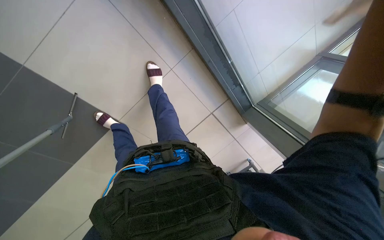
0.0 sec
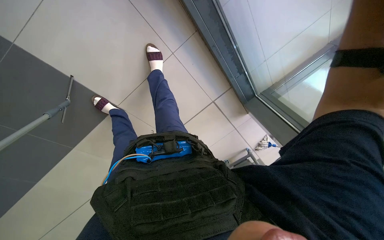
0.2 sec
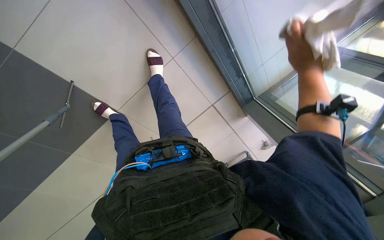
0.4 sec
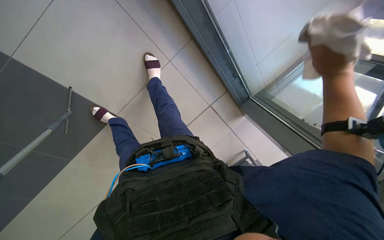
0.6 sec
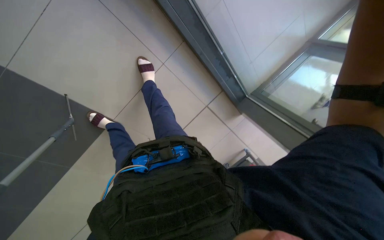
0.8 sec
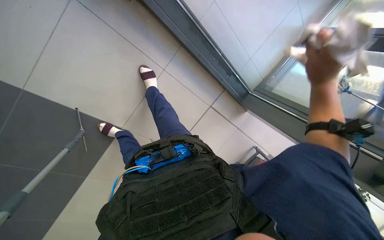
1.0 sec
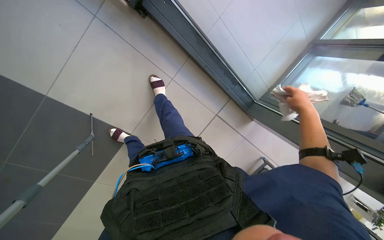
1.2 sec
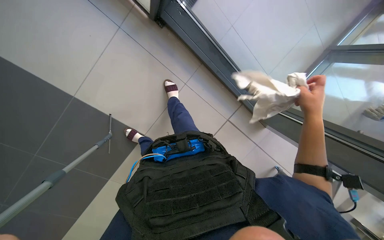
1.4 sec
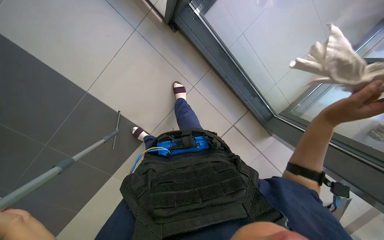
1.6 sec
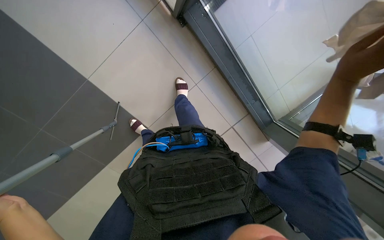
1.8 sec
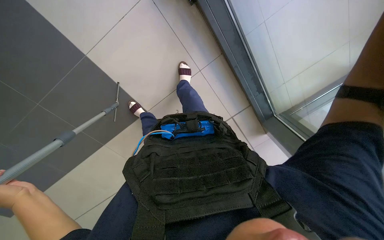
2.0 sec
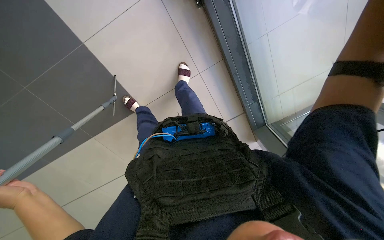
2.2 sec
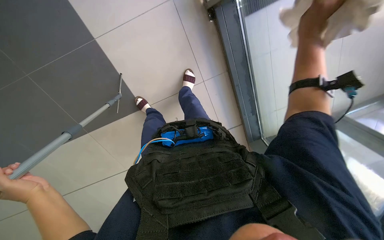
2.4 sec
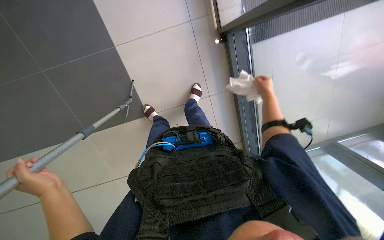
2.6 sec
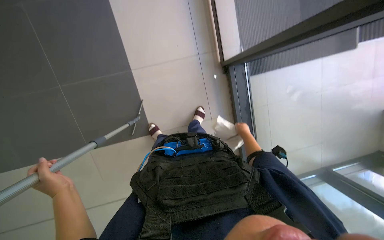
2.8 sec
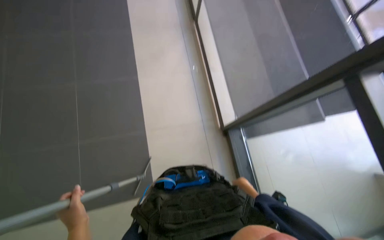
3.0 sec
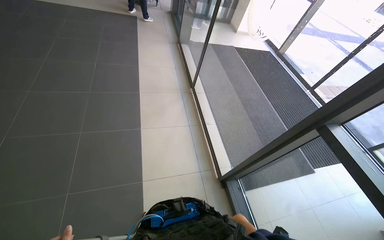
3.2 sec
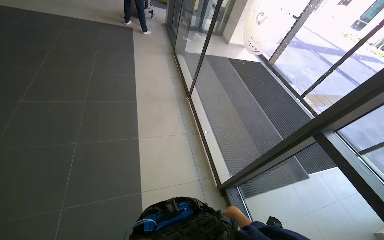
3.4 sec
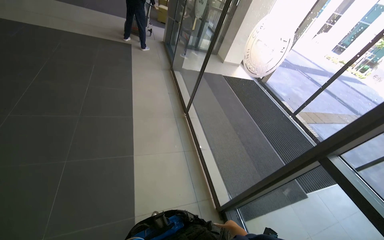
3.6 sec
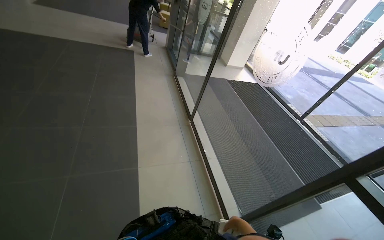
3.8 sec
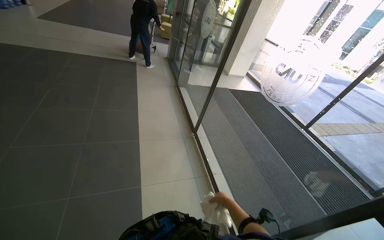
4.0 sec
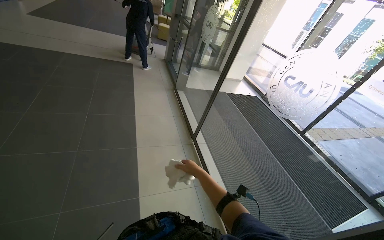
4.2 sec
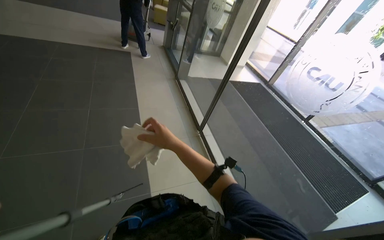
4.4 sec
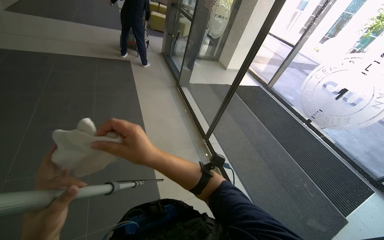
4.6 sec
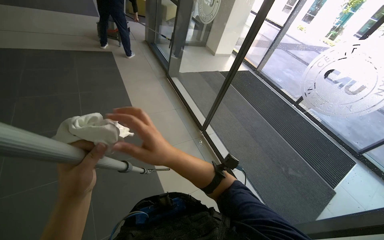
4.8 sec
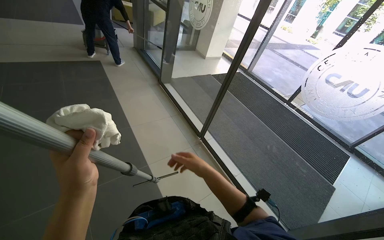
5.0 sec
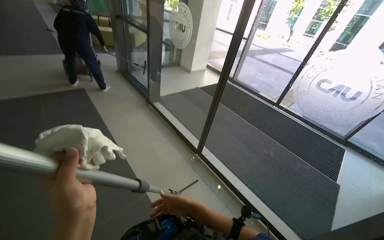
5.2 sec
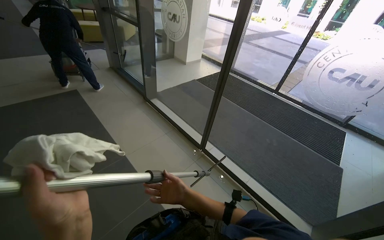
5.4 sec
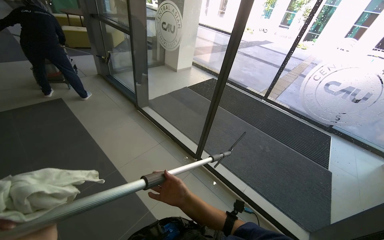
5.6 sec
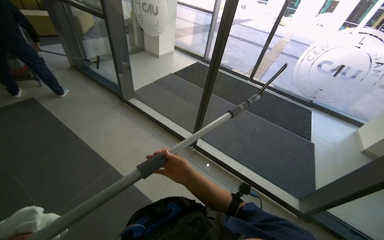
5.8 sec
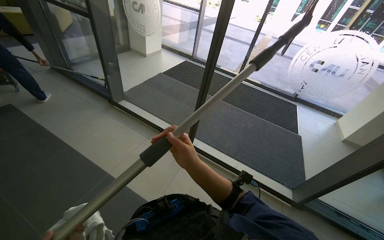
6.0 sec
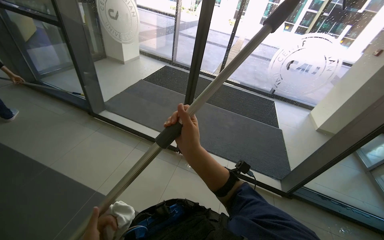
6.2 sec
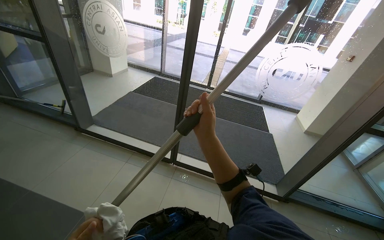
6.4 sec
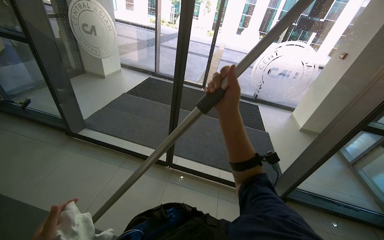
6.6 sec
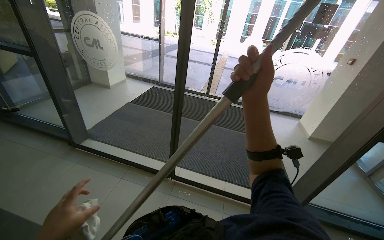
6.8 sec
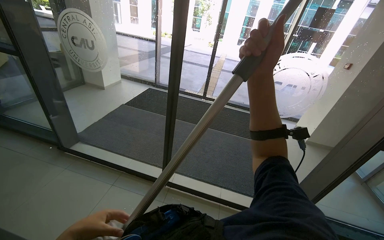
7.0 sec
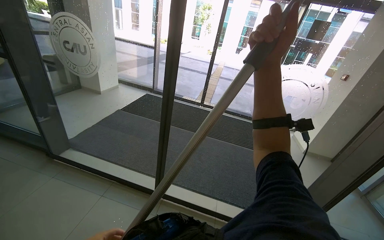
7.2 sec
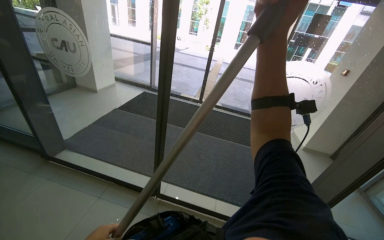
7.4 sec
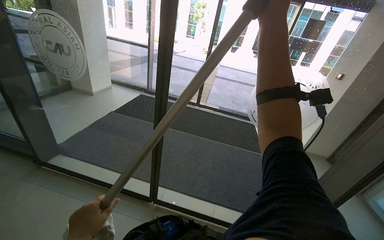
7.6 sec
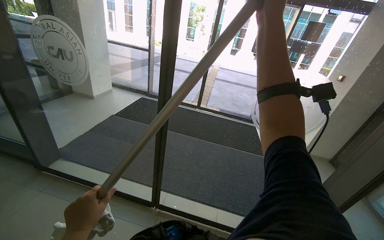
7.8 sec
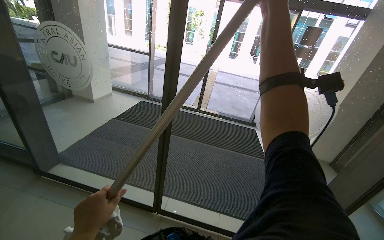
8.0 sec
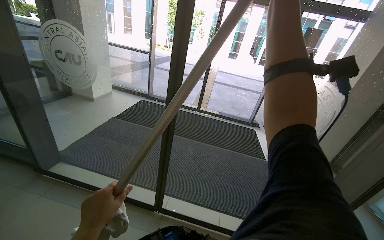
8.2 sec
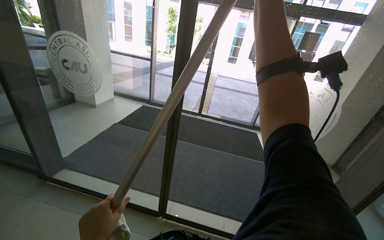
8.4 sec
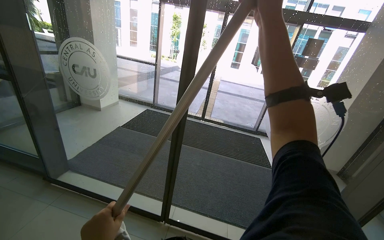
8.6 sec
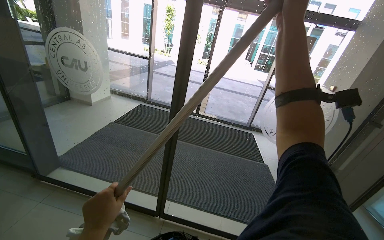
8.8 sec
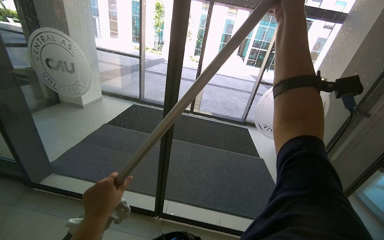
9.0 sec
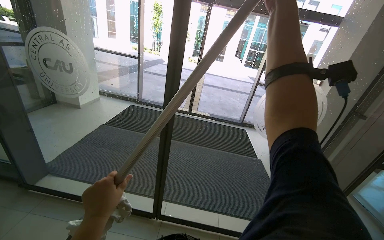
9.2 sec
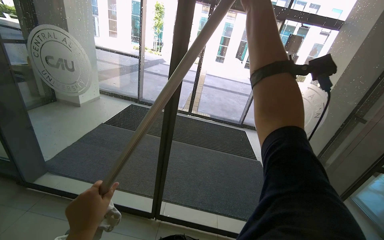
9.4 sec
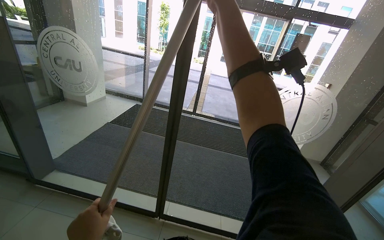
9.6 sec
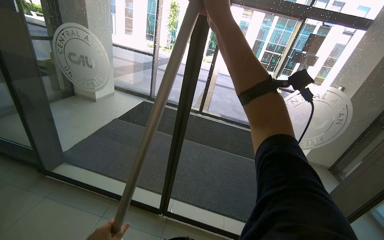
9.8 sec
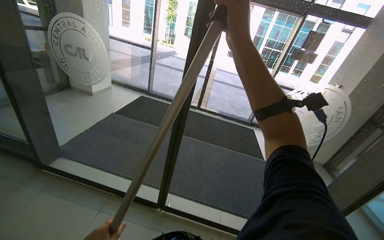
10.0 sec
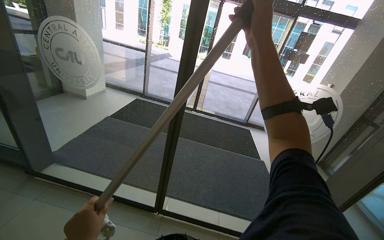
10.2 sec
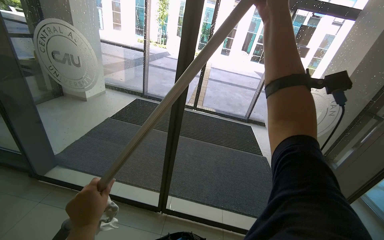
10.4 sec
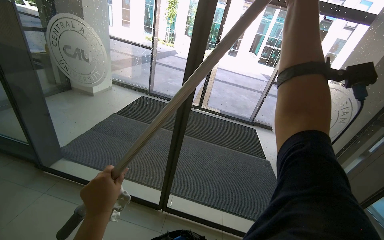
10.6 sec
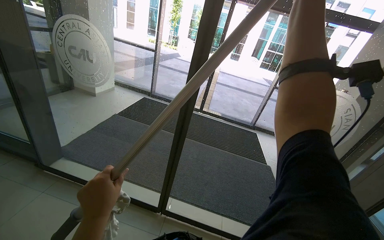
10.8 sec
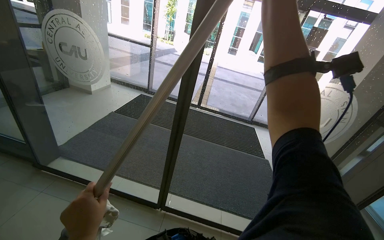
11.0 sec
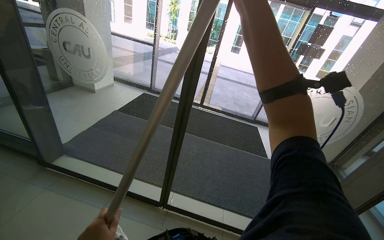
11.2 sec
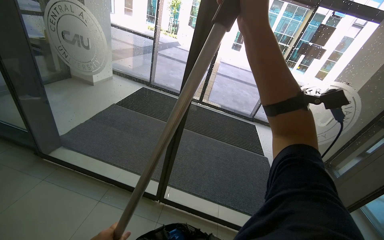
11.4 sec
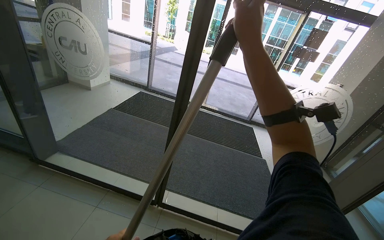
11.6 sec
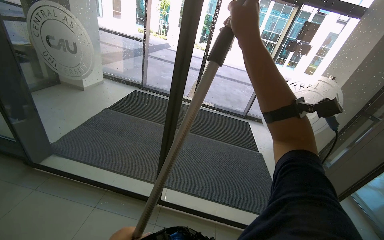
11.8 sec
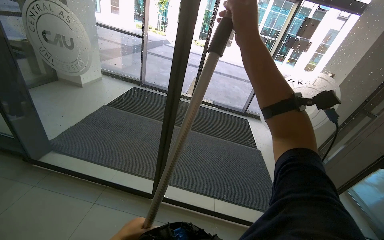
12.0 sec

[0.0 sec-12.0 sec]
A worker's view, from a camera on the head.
Job: cleaning windows.
The whole recording: Cleaning glass panels. The worker cleans the glass panels with a long pole tool and then wipes them with a cloth.
1.6 sec to 3.0 sec: The wearer looks some 10 degrees further upward. The scene rotates clockwise by approximately 35 degrees.
3.0 sec to 4.4 sec: The camera travels approximately 60 cm. The wearer looks about 25 degrees further upward.
4.4 sec to 6.0 sec: The head travels some 70 cm. The wearer looks roughly 40 degrees further to the right.
6.0 sec to 7.6 sec: The right hand moves up the picture and to the right, roughly 60 cm.

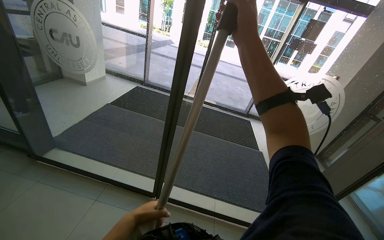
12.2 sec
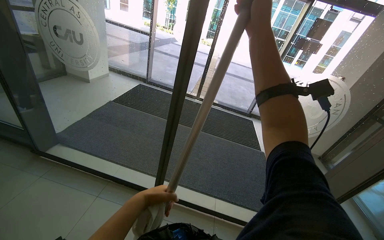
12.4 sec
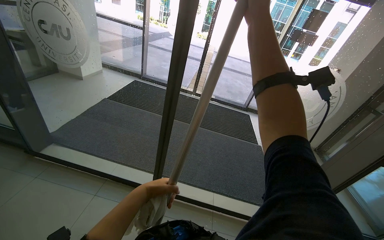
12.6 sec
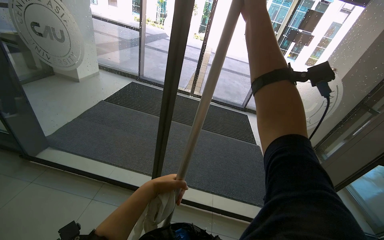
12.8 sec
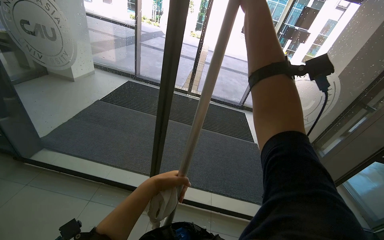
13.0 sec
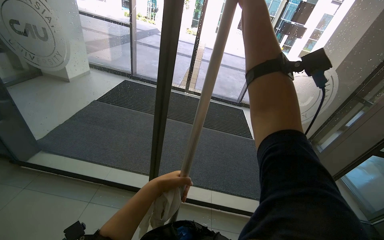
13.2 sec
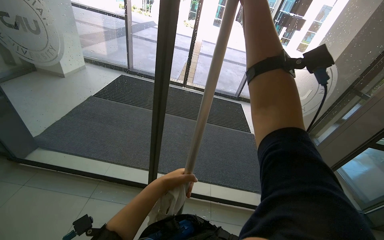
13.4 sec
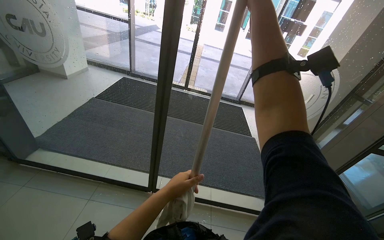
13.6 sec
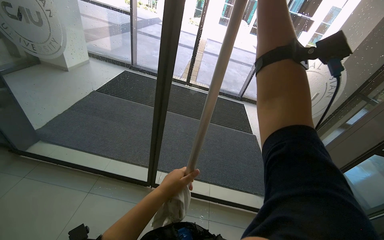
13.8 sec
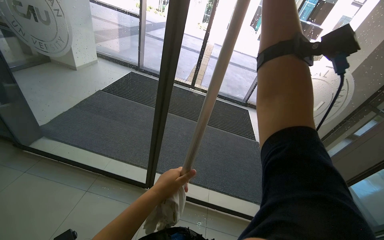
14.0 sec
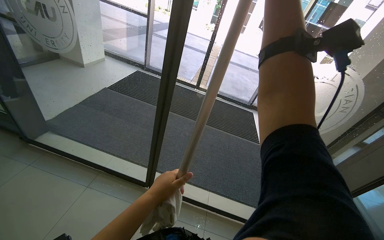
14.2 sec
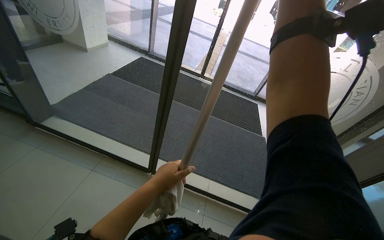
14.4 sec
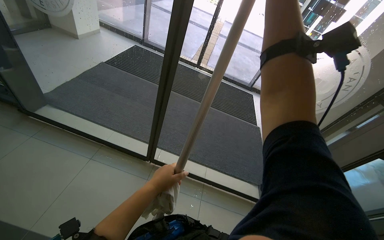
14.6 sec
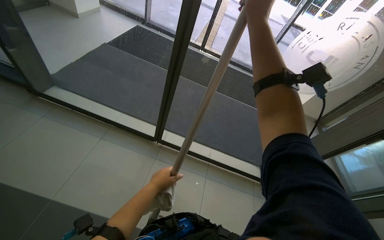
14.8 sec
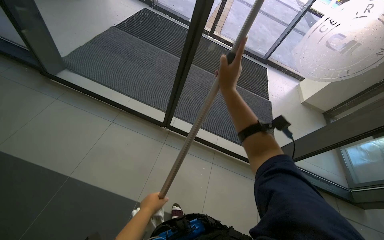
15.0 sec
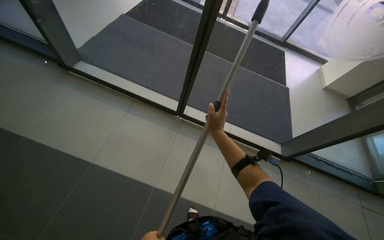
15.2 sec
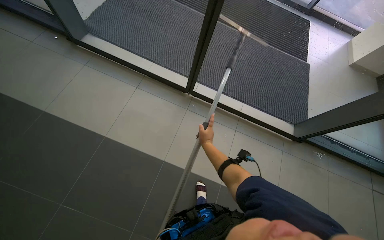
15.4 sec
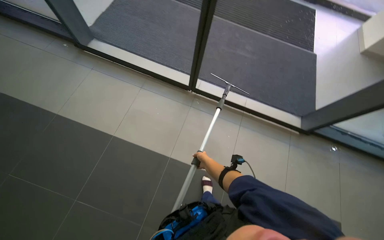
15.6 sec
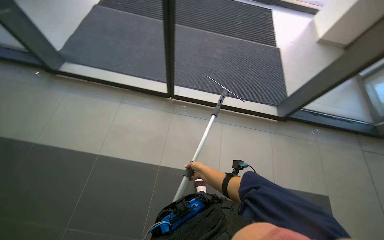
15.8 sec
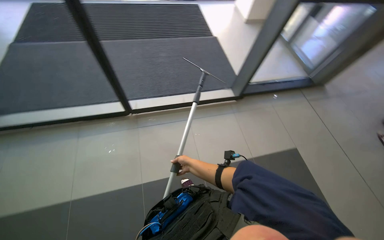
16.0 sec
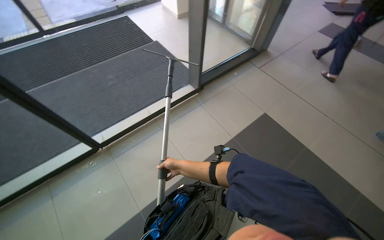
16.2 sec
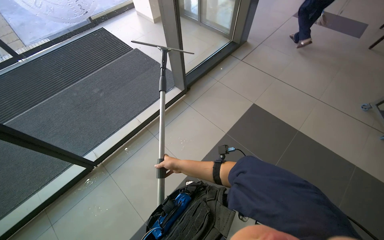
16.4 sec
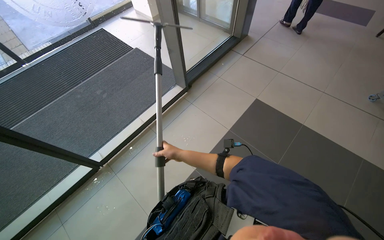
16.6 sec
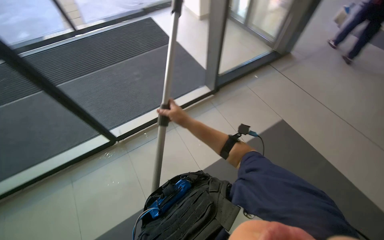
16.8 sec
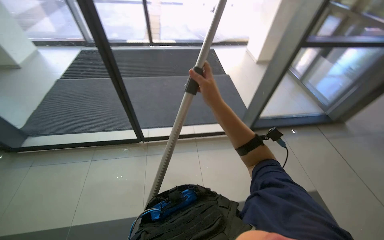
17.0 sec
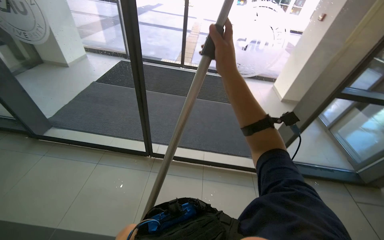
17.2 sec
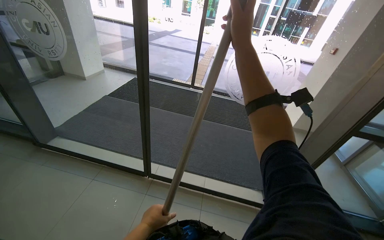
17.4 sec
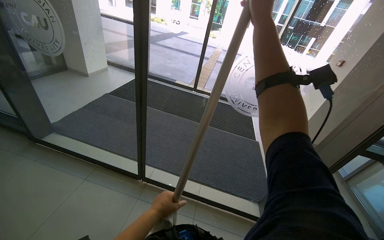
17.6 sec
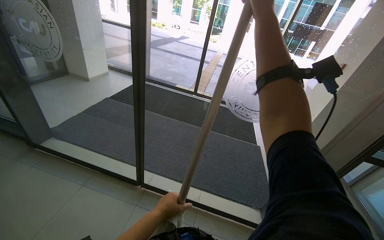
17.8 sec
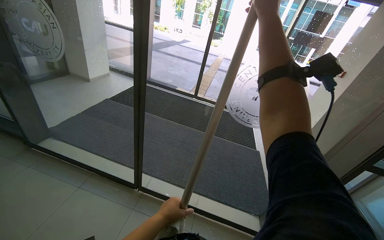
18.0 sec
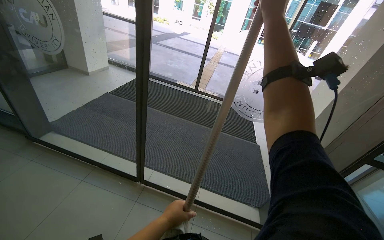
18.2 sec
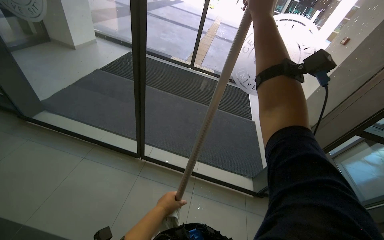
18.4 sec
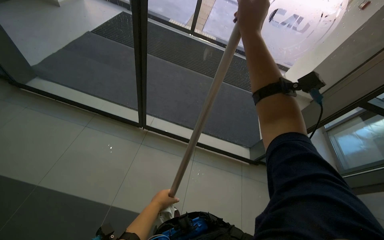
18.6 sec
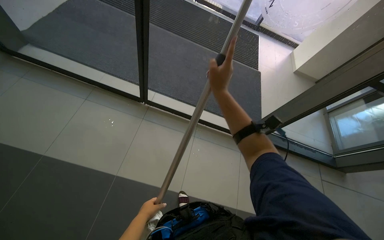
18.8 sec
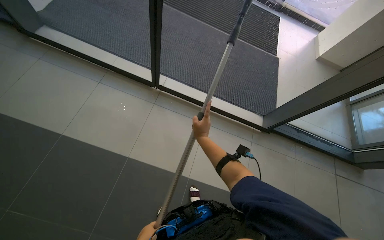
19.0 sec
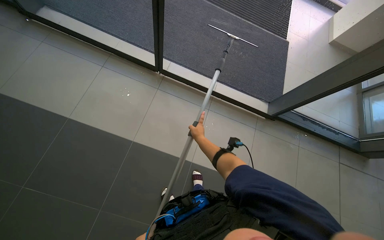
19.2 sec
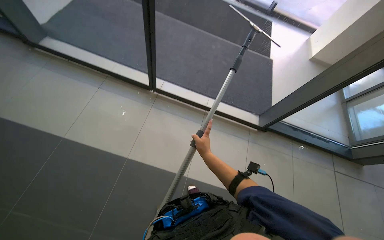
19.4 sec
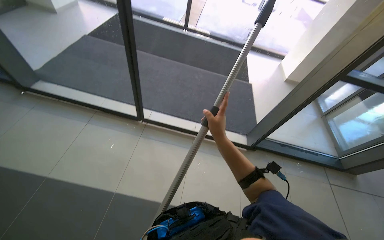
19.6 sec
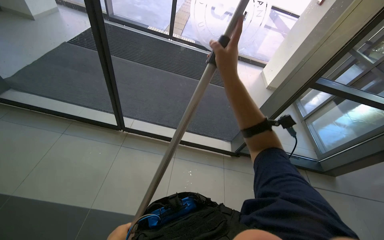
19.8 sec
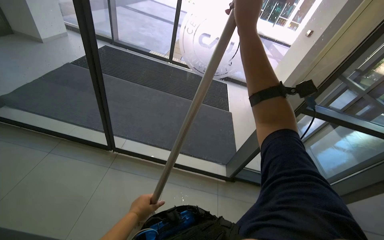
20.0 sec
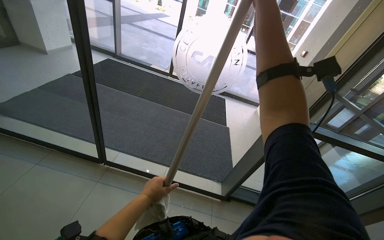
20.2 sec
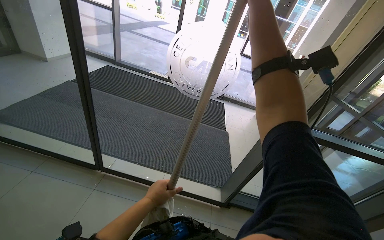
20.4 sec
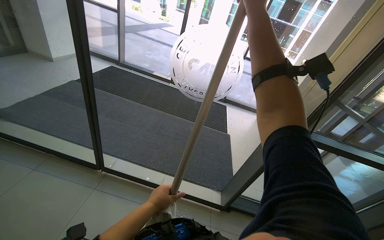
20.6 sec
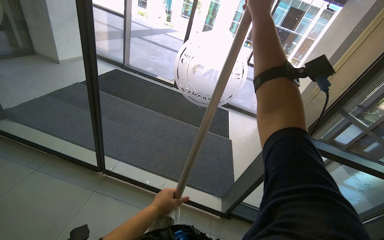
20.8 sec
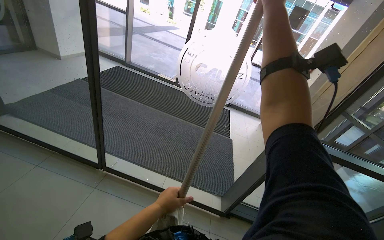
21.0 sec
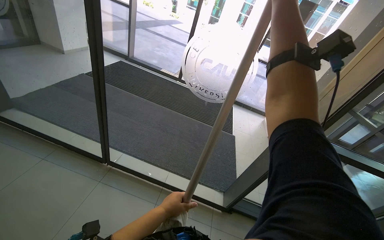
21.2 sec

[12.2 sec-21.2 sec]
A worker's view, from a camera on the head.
Job: cleaning windows.
The whole recording: Cleaning glass panels. The worker cleans the glass panels with a long pole tool and then wipes them with a cloth.
12.2 sec to 13.8 sec: The left hand is displaced to the right by about 15 cm.
13.8 sec to 15.2 sec: The camera pitches downward, by some 20 degrees.
15.2 sec to 16.6 sec: The wearer's head swings some 70 degrees to the right.
18.2 sec to 19.8 sec: The camera pitches downward, by about 15 degrees.
19.8 sec to 21.2 sec: The view tips upward by some 15 degrees. The right hand shifts approximately 30 cm up the picture and to the right.
